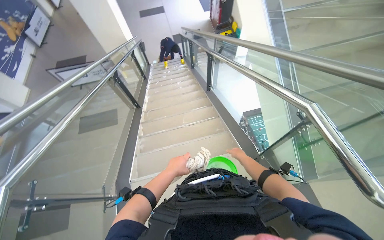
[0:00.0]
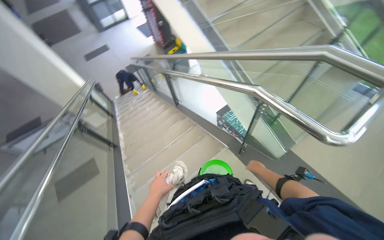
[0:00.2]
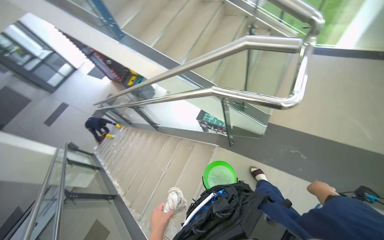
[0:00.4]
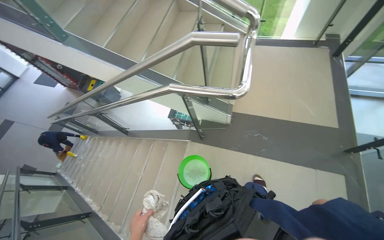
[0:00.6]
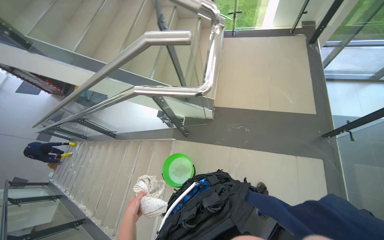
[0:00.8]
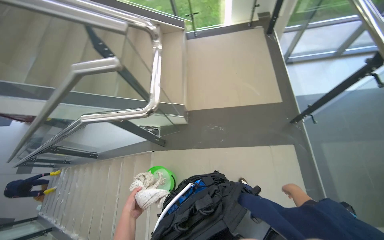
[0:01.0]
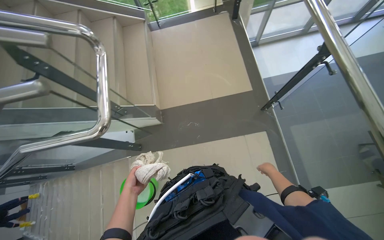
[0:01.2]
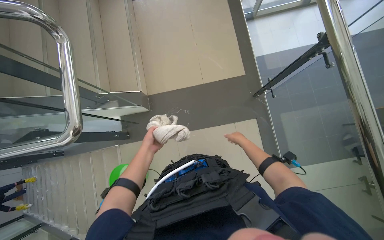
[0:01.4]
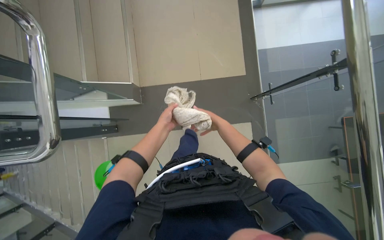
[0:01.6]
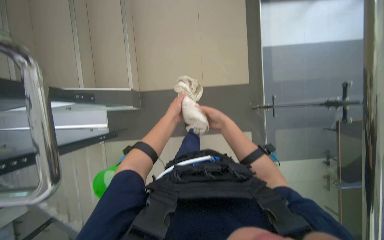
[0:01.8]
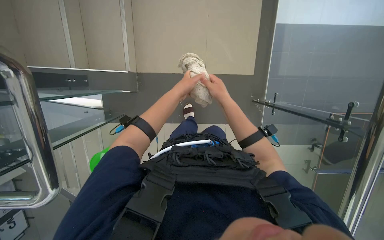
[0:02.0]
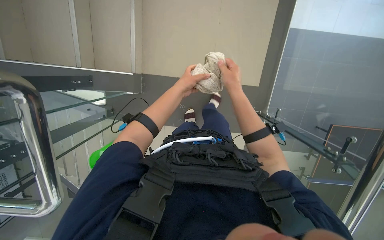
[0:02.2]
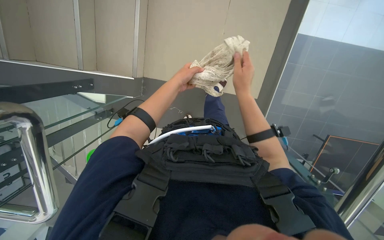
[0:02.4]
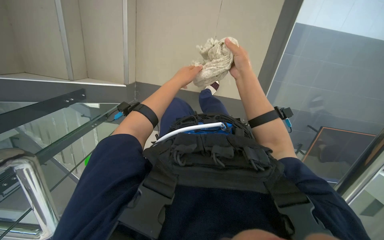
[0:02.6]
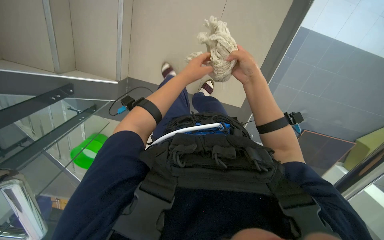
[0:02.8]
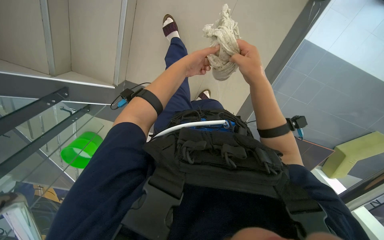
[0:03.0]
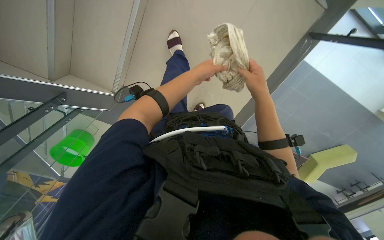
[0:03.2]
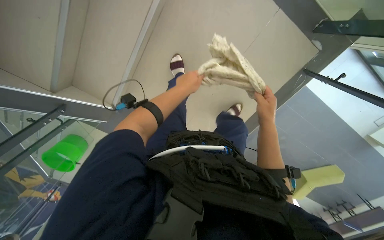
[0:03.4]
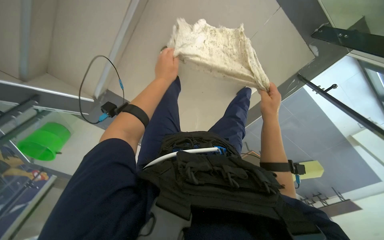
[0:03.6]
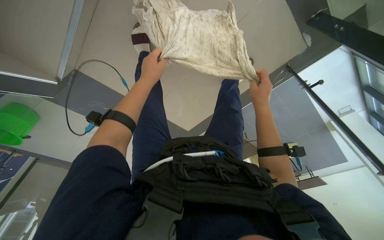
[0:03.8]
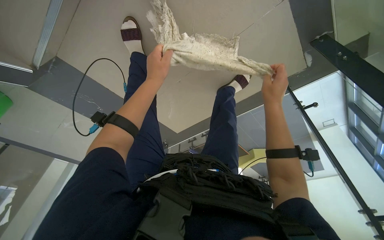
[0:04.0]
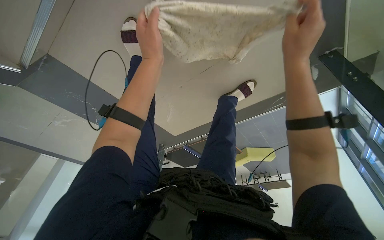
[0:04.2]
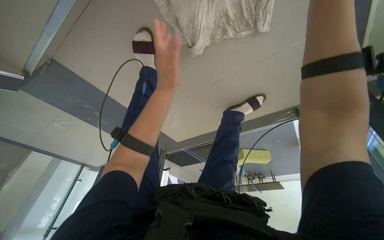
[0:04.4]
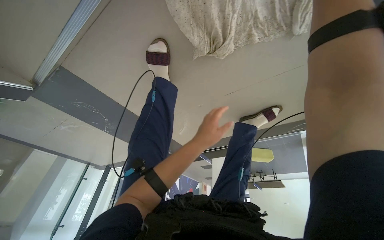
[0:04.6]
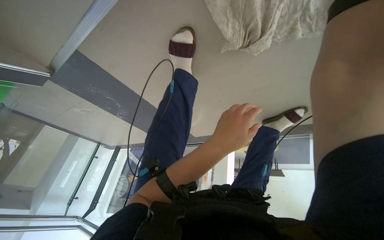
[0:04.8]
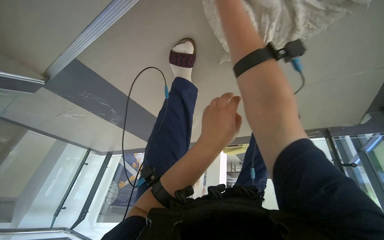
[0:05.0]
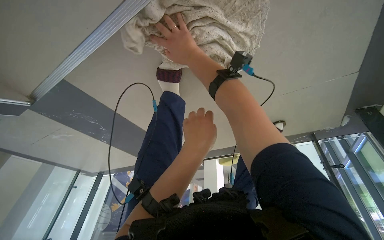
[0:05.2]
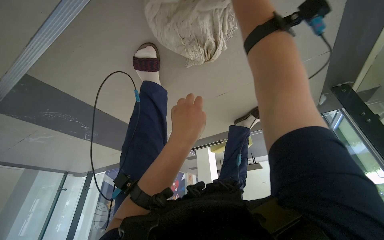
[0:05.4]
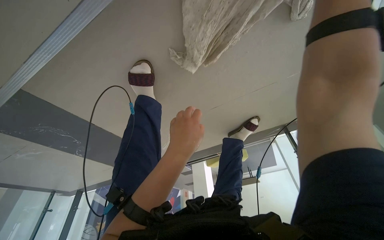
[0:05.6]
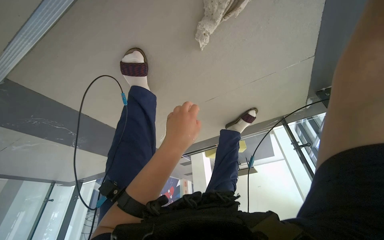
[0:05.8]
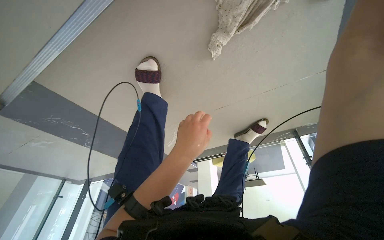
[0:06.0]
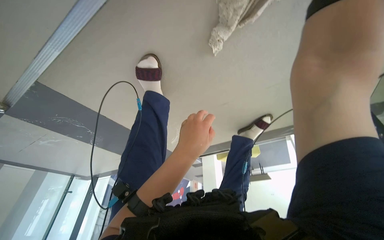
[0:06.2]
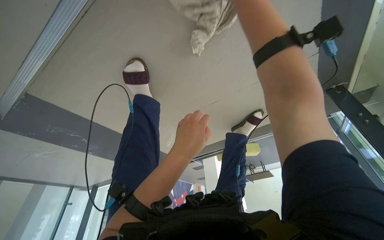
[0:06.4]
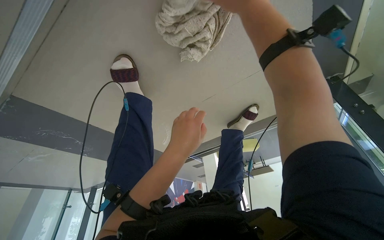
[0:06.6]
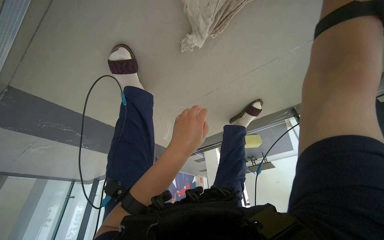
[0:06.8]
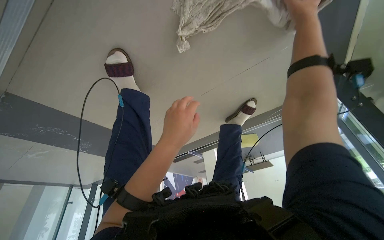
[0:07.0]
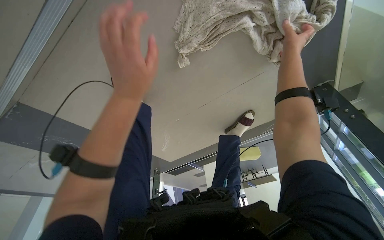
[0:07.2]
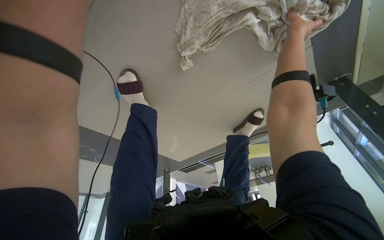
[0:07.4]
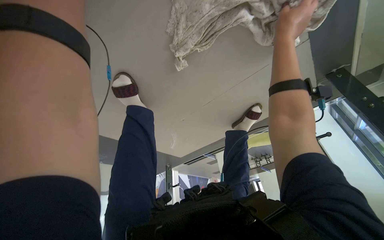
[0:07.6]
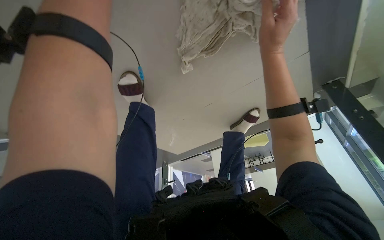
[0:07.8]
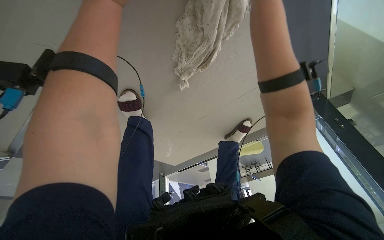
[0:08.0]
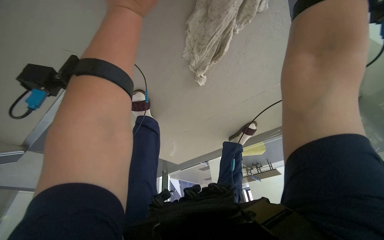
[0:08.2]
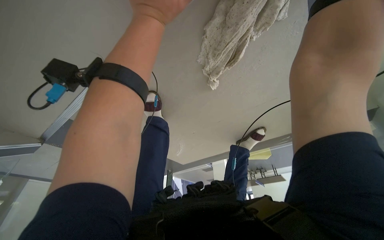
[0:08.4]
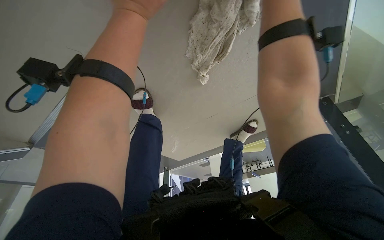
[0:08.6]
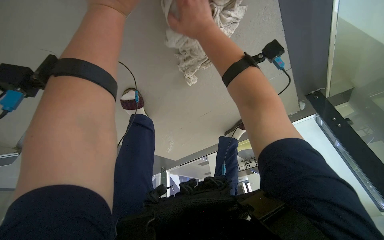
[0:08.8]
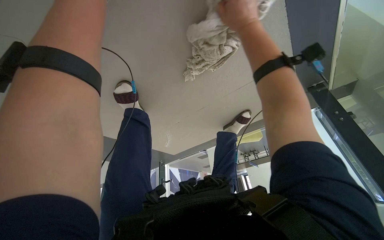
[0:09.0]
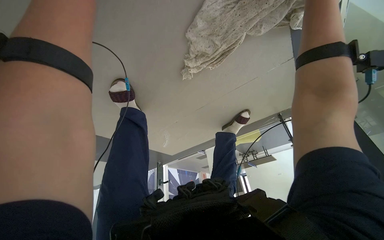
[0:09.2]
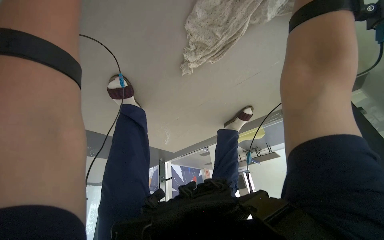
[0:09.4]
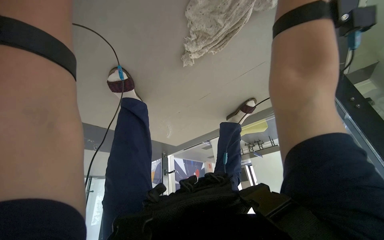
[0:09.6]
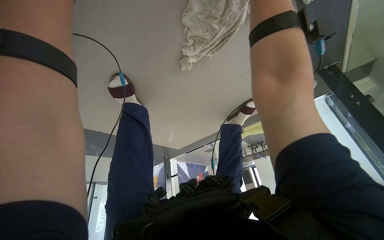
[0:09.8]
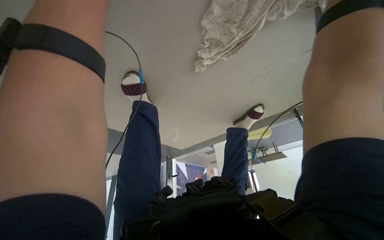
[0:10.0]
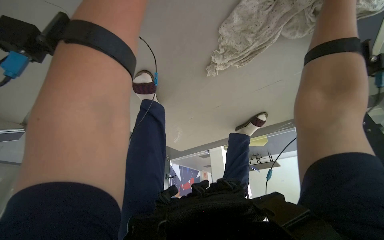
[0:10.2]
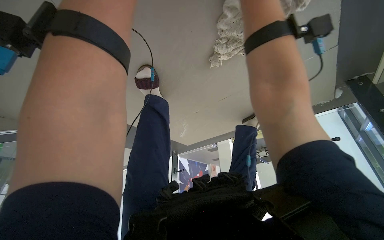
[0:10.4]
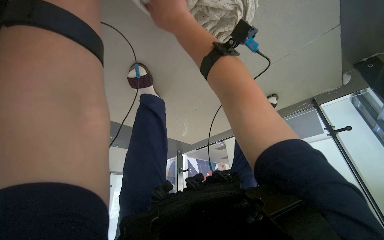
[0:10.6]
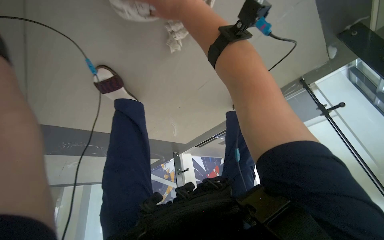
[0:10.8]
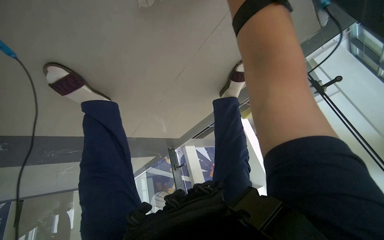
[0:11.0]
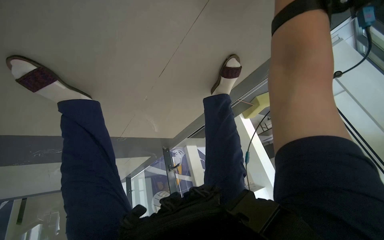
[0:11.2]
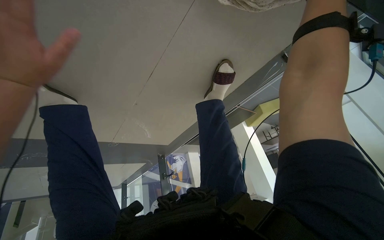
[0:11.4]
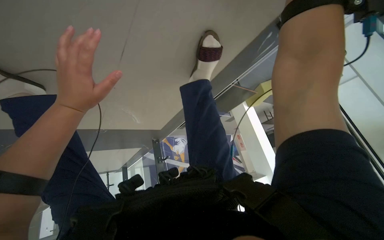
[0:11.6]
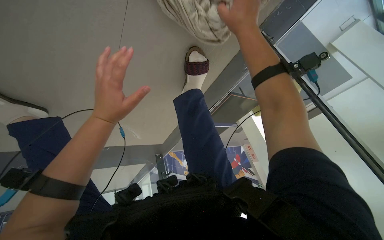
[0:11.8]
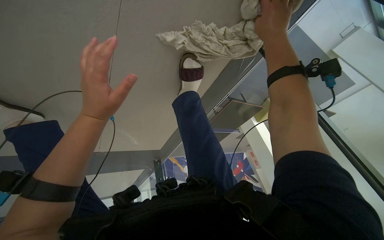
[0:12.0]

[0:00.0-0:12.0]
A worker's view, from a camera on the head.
Job: wiping surfaces.
The whole recording: Wiping glass railings. The worker wipes the glass railings and adjacent surfaces with a cloth.
0:00.0 to 0:01.6: The camera travels about 80 cm. The head turns to the right by approximately 85 degrees.
0:01.6 to 0:03.0: The left hand goes approximately 10 cm to the right. The right hand shifts approximately 20 cm nearer to the camera.
0:03.0 to 0:04.4: The camera is aimed about 15 degrees further to the right. The left hand shifts some 10 cm down the picture.
0:04.4 to 0:06.0: The wearer moves roughly 50 cm.

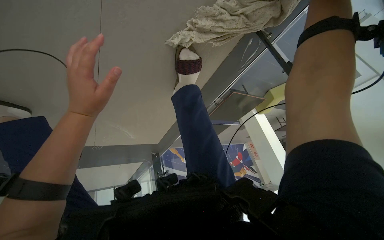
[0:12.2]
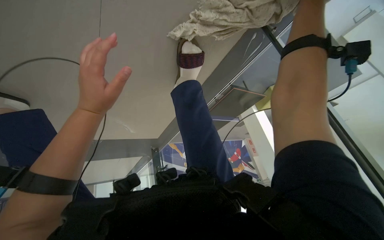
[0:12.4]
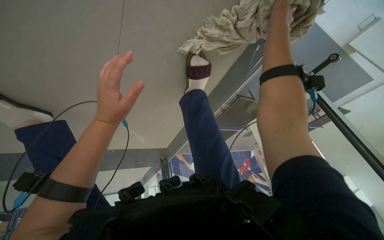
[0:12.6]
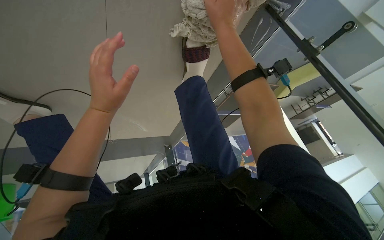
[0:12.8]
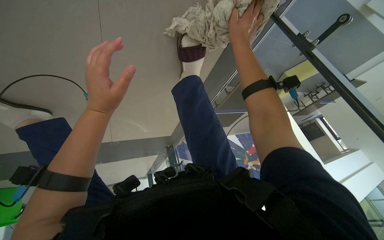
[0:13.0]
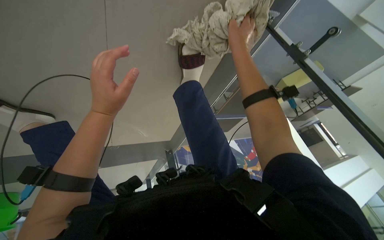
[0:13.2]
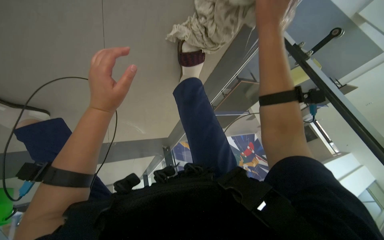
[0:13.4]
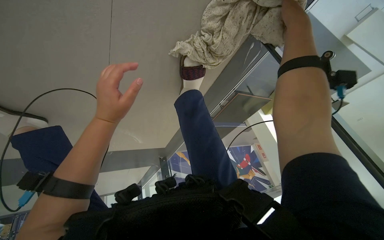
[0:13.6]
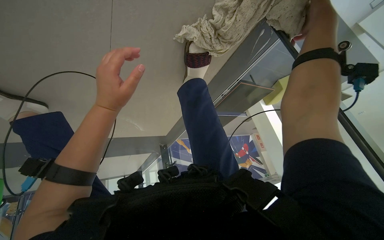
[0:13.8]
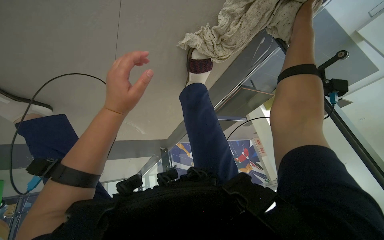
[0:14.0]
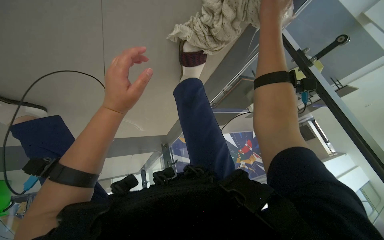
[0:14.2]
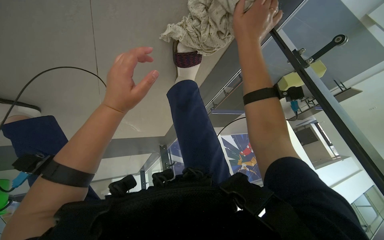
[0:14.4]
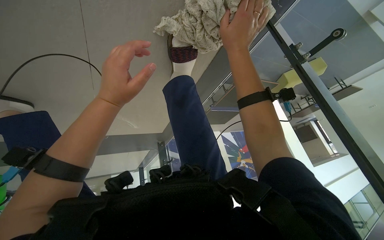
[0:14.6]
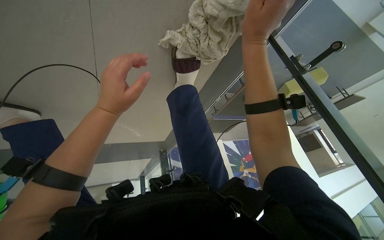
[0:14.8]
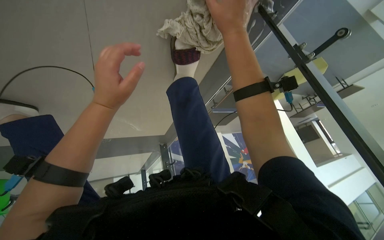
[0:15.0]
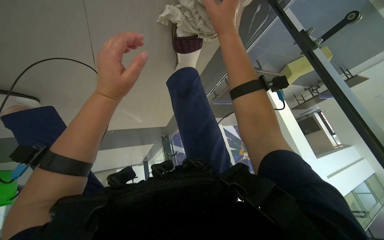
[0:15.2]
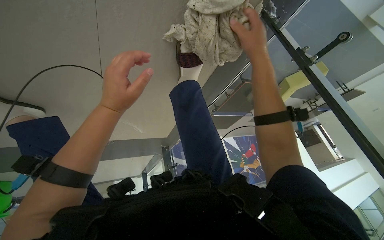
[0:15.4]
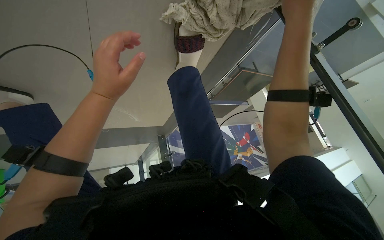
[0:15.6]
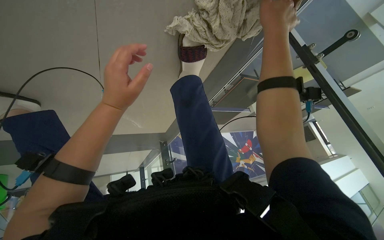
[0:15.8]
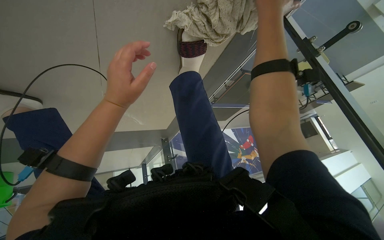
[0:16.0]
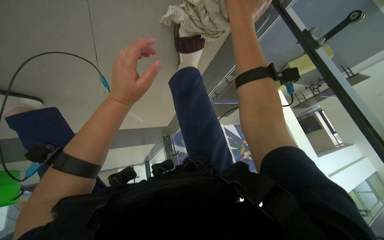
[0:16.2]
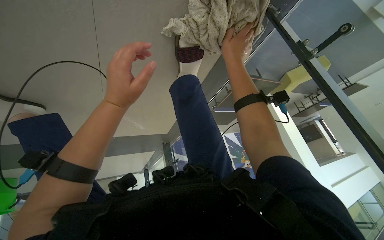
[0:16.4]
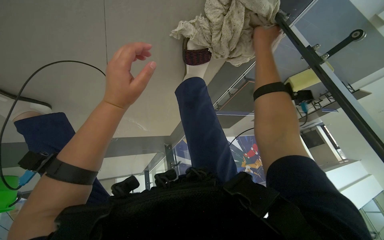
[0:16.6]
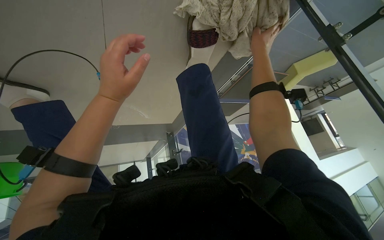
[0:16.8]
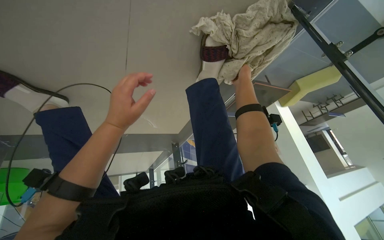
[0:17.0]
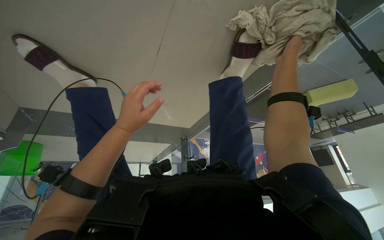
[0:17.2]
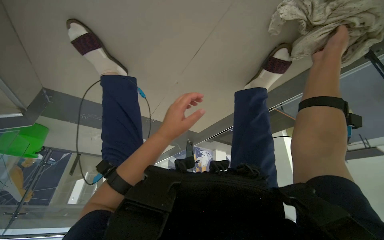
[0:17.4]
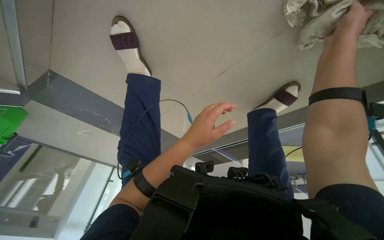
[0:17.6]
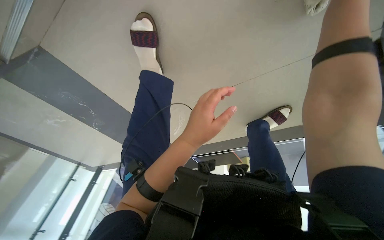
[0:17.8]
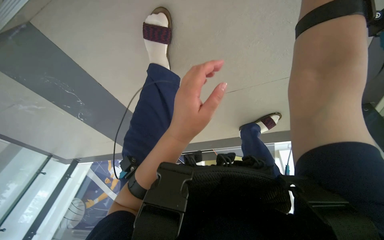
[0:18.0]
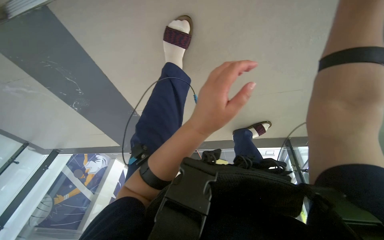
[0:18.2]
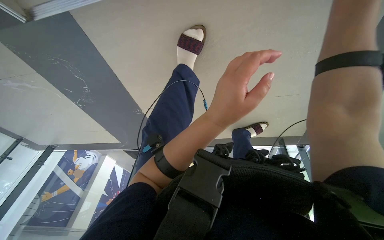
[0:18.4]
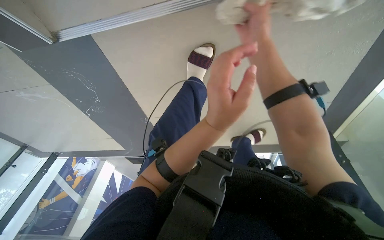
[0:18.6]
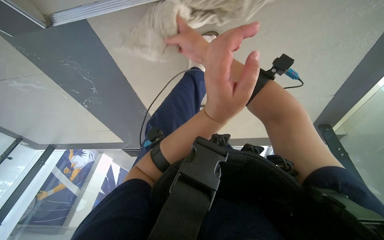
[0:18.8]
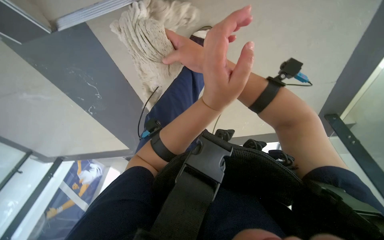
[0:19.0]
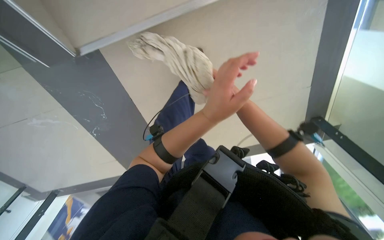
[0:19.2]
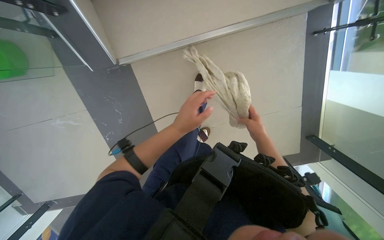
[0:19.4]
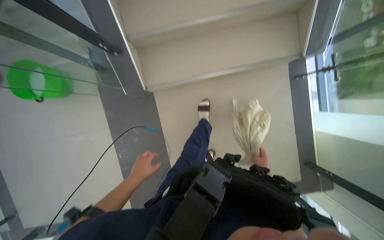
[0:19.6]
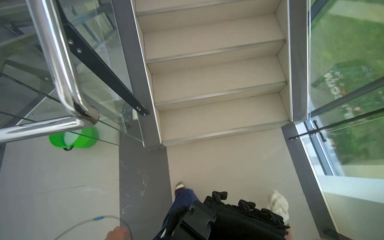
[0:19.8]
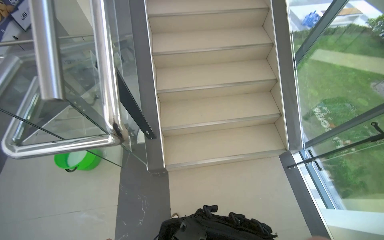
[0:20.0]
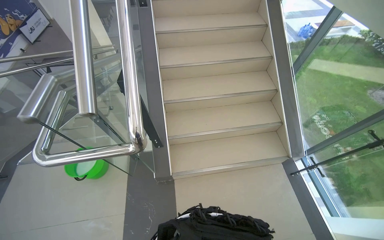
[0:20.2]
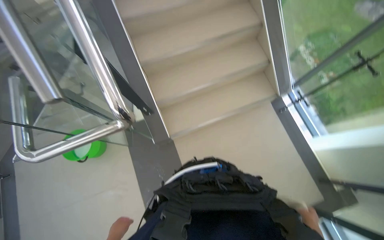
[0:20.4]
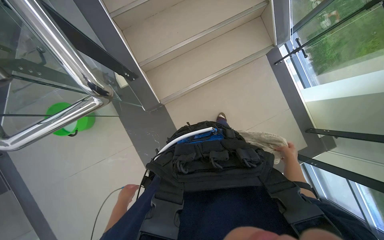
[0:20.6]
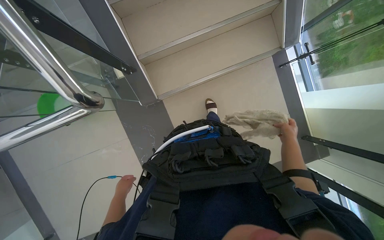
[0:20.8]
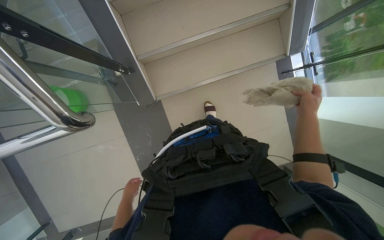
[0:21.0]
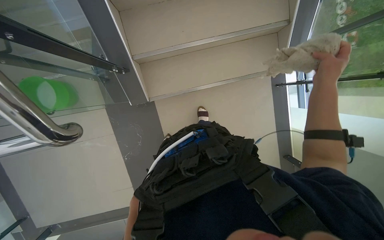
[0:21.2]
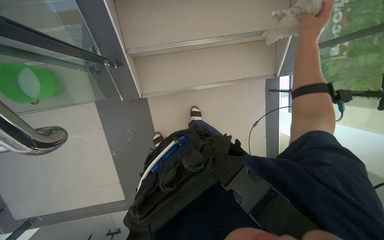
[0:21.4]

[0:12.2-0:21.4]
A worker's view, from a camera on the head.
Job: wiping surfaces.
The whole recording: Wiping glass railings. The worker wipes the glass railings and adjacent surfaces with a cloth.
0:12.2 to 0:13.8: The right hand travels to the left and back again, about 20 cm each way.
0:13.8 to 0:15.2: The right hand goes approximately 20 cm farther from the camera and to the left.
0:15.2 to 0:16.8: The right hand heads farther from the camera, covering roughly 10 cm.
0:19.8 to 0:21.4: The view tilts approximately 30 degrees downward.
